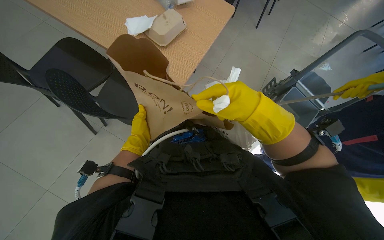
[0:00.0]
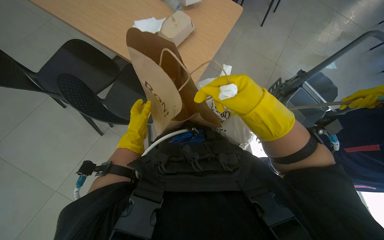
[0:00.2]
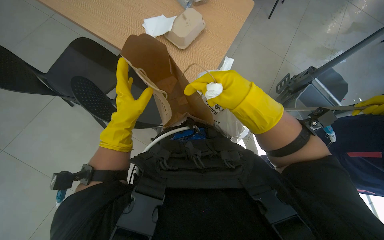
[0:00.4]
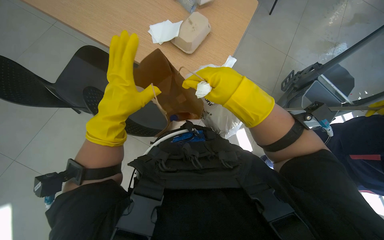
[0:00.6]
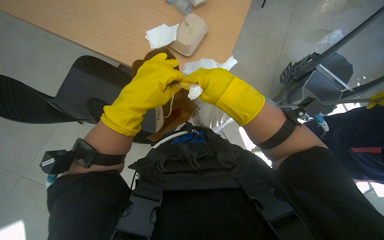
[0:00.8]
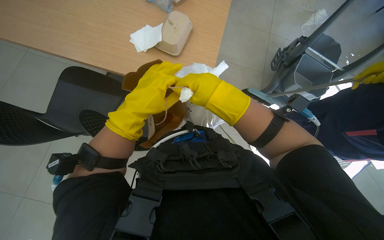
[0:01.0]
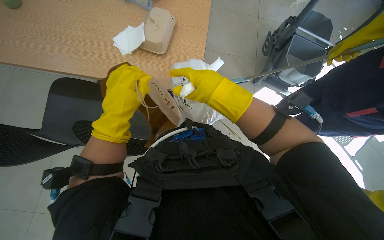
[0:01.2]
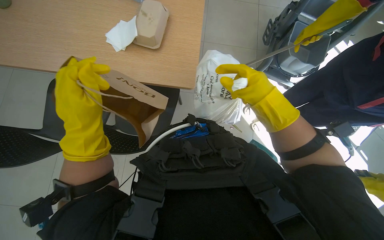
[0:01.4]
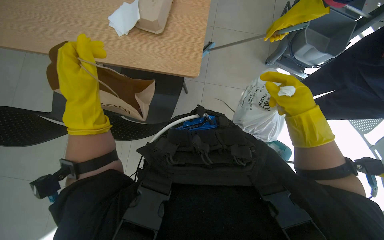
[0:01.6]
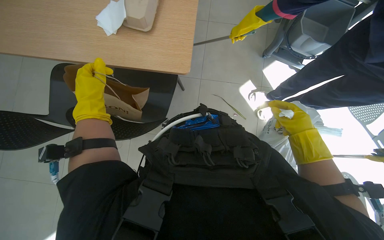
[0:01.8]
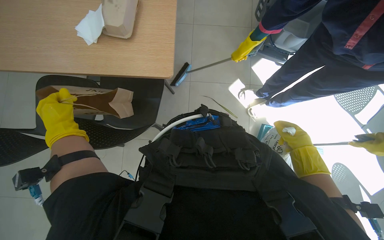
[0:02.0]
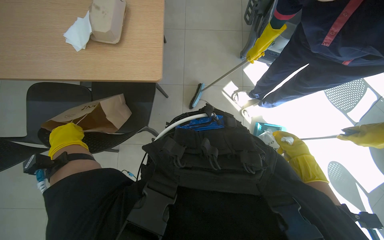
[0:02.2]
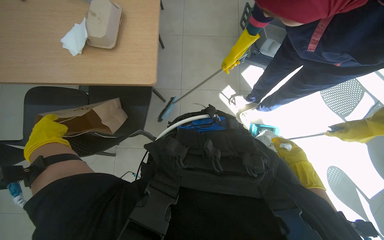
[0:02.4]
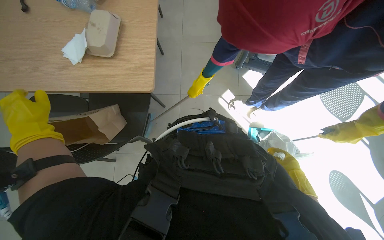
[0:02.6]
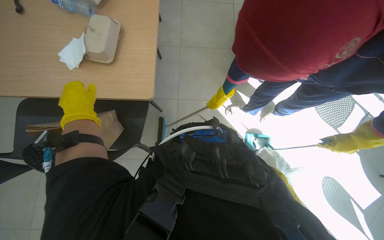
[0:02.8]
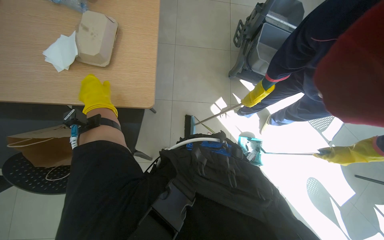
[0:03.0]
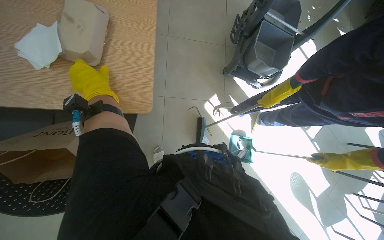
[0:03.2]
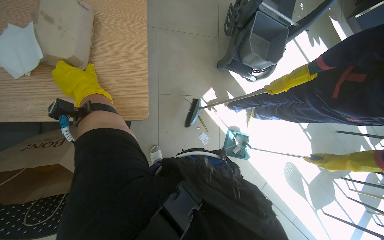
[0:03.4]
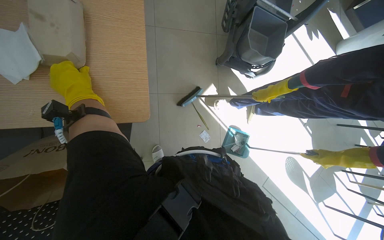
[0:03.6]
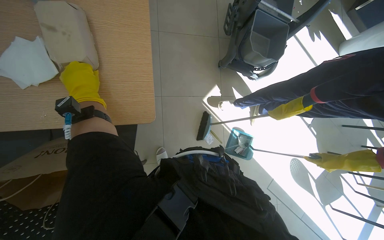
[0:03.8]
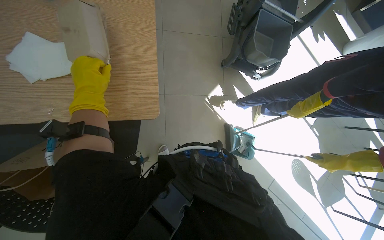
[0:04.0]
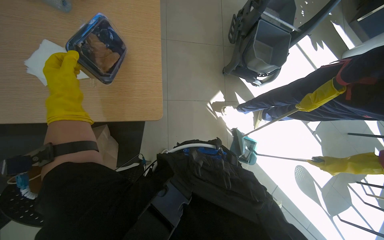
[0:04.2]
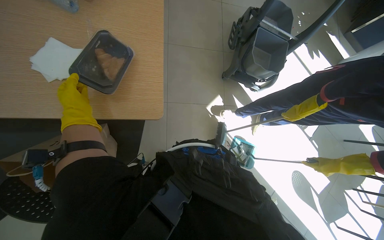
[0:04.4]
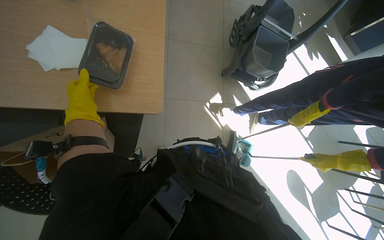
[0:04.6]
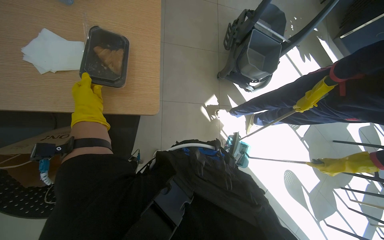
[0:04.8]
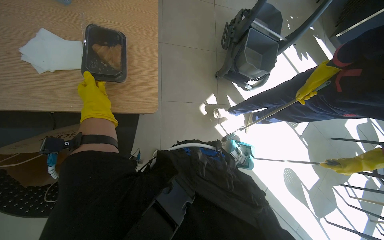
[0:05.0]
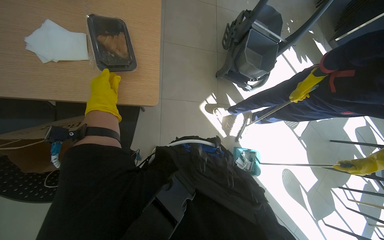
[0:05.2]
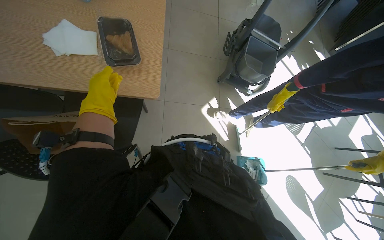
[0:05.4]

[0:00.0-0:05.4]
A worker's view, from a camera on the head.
Job: managing trash.
The whole recording: Collecting trash from tables. The worker collects trash and discarded items from multiple tables into a bag.
0:00.0 to 0:01.4: The left hand goes approximately 25 cm nearer to the camera and up the picture.
0:01.4 to 0:02.8: The left hand moves farther from the camera and to the left, some 20 cm.
0:02.8 to 0:04.0: The left hand heads up the picture, covering some 20 cm.
0:04.0 to 0:05.4: The left hand swings nearer and farther, roughly 15 cm each way, with 2 reversals.

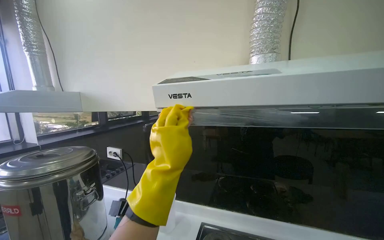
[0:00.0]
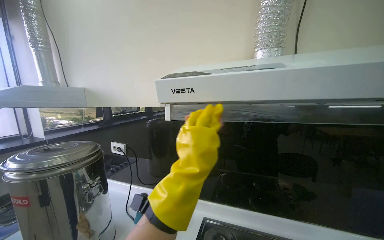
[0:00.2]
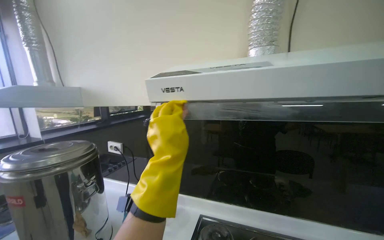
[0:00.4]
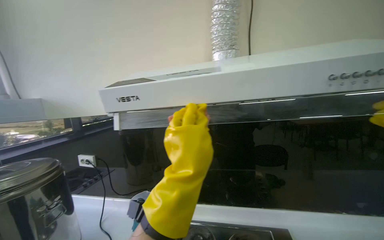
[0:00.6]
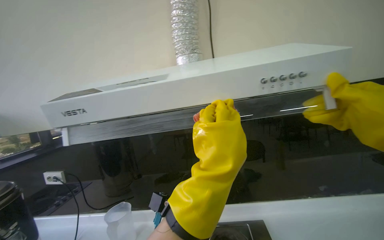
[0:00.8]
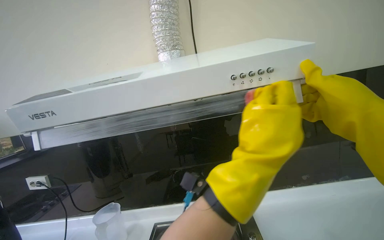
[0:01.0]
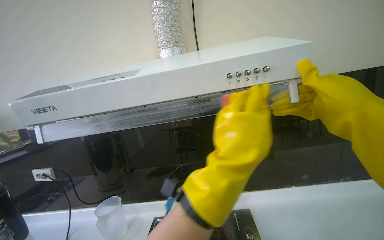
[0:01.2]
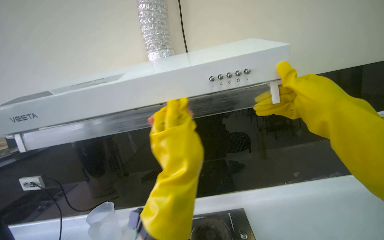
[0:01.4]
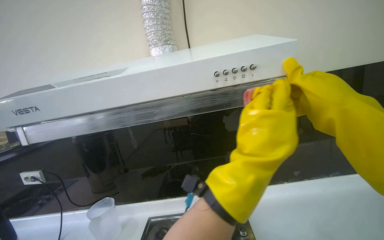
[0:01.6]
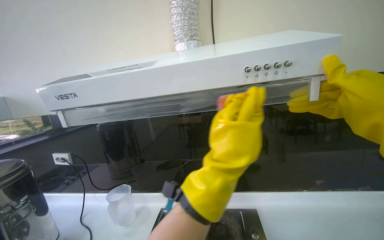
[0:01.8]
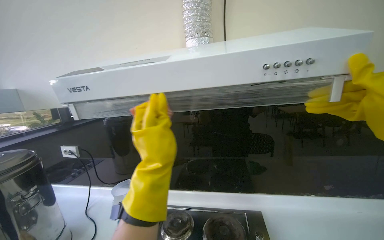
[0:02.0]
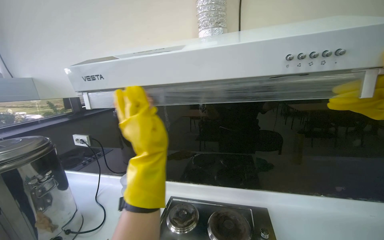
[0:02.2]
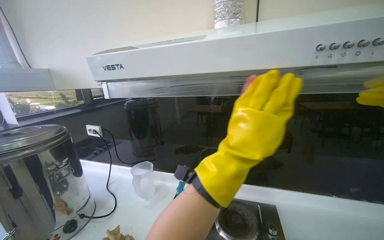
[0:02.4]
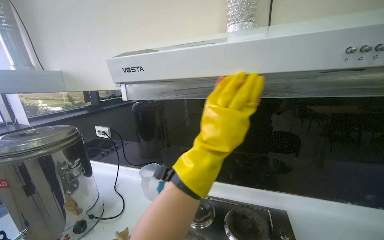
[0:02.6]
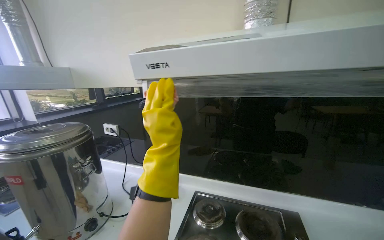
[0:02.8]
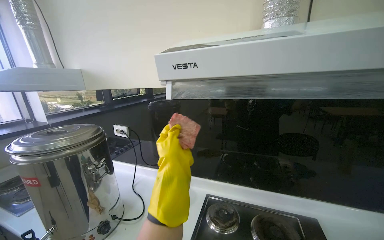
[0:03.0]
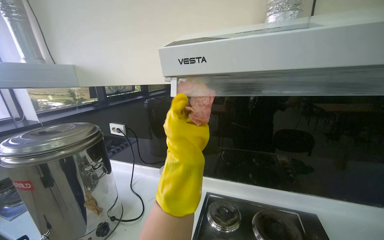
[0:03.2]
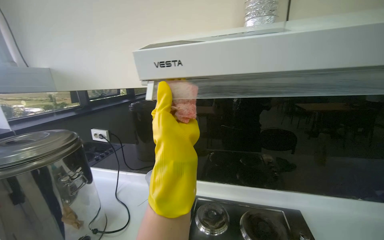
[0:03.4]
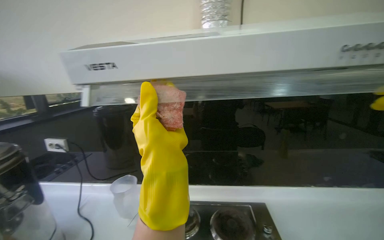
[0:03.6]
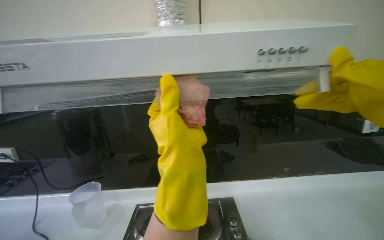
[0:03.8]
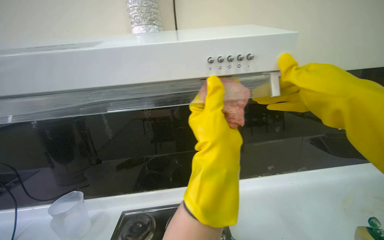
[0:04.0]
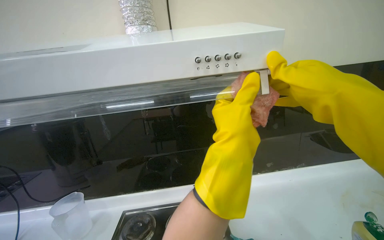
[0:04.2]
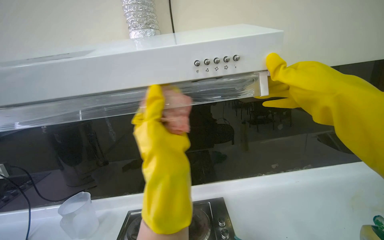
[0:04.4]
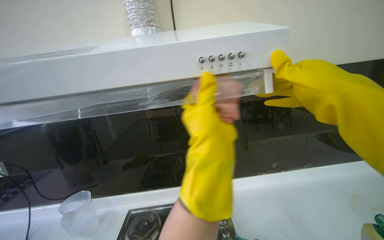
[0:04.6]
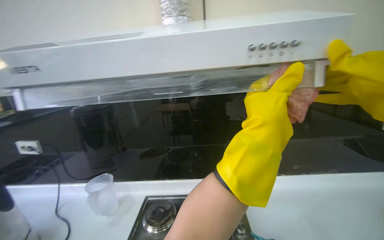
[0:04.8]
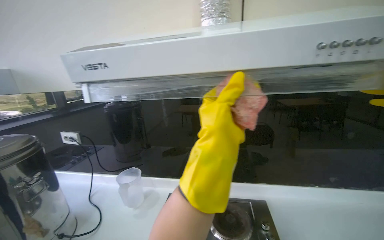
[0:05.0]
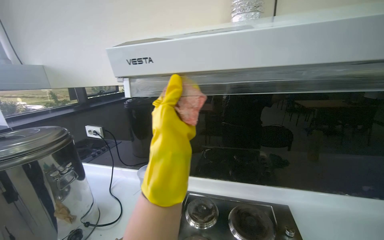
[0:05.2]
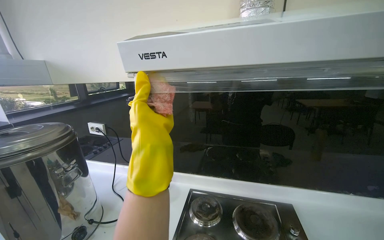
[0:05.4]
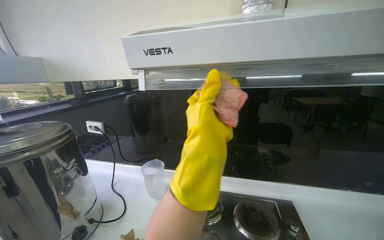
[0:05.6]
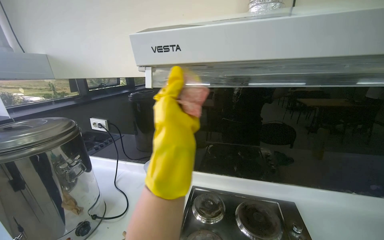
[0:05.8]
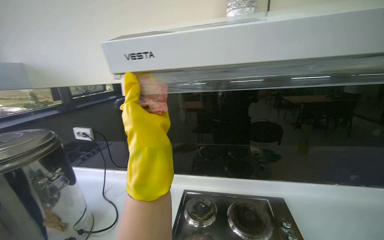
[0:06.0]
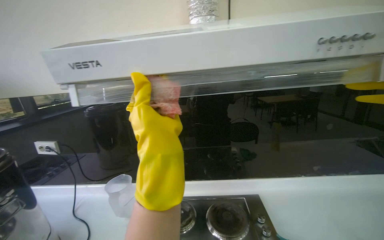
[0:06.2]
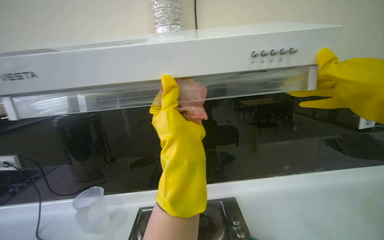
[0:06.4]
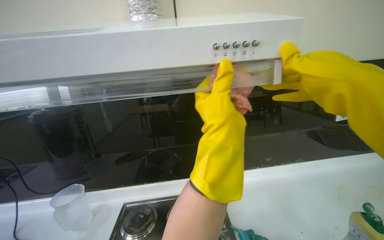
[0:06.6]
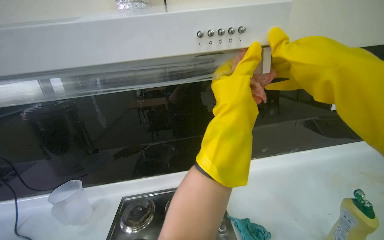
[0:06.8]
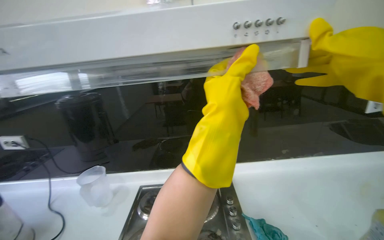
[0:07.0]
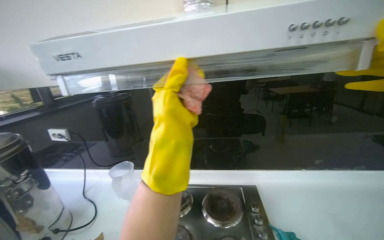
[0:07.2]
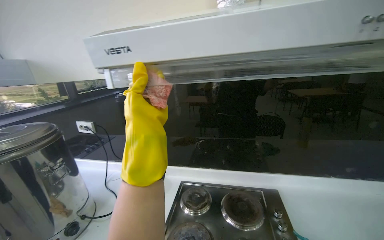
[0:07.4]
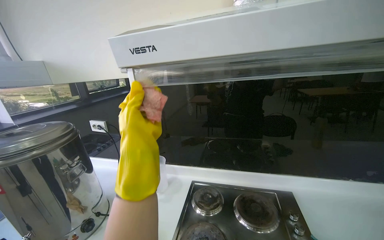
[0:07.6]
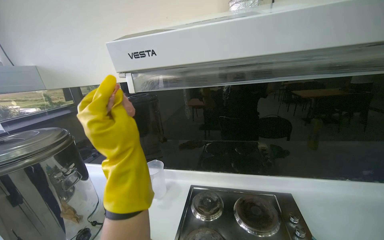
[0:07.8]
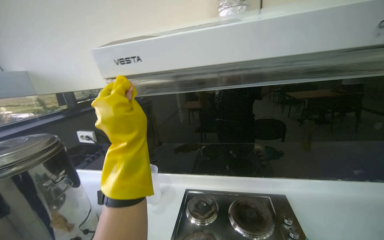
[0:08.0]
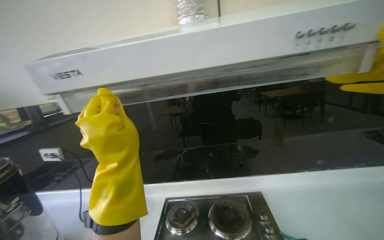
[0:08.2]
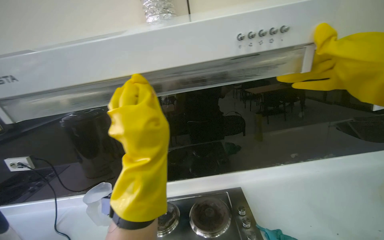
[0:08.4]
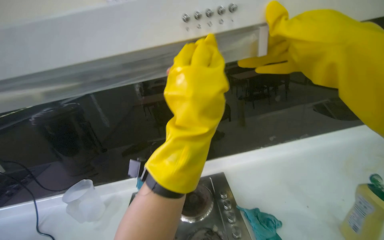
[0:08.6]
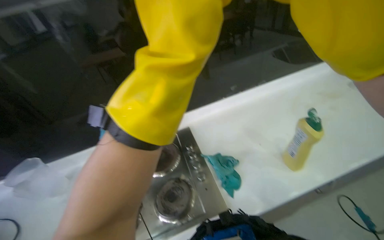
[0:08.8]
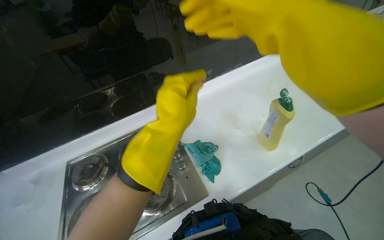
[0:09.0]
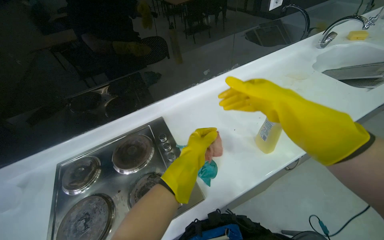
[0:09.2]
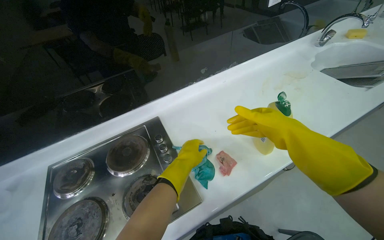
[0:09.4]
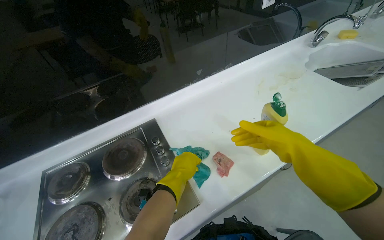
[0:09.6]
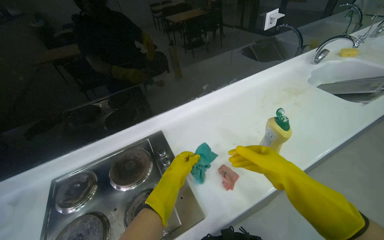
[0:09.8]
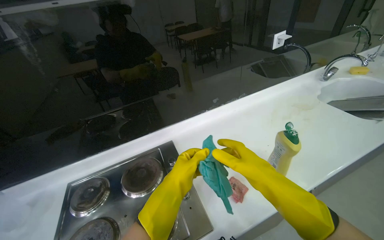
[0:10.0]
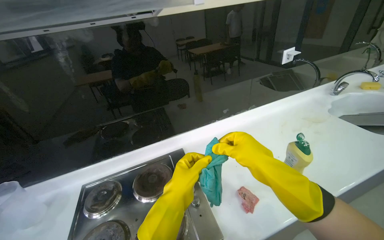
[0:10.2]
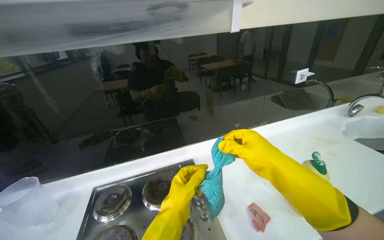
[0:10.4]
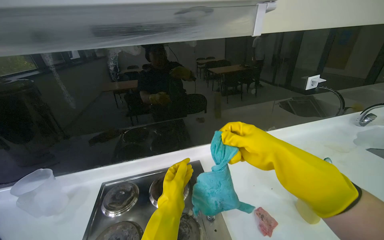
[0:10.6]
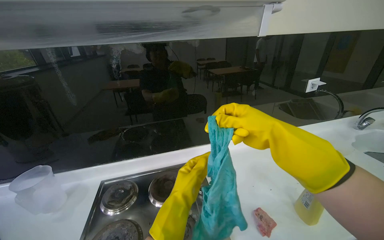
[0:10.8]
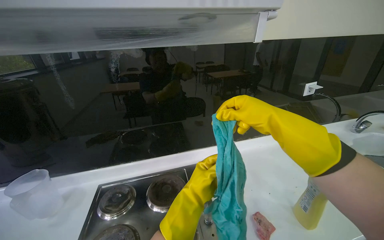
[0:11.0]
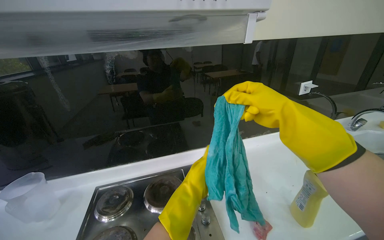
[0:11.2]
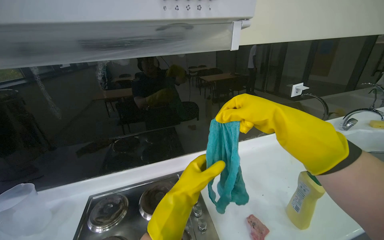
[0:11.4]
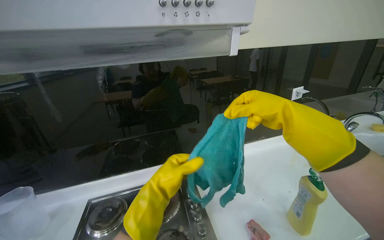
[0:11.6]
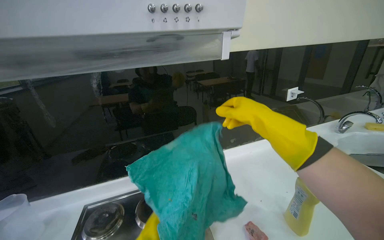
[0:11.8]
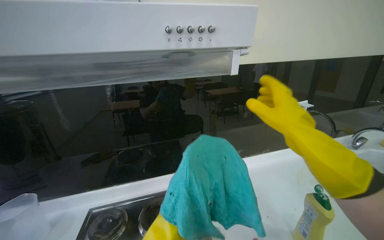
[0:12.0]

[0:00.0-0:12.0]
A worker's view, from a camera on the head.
Job: cleaning kitchen.
The whole recording: Cleaning kitchen range hood. The worker scrubs the underside and wipes the top of the range hood with cloths and a sponge.
0:00.0 to 0:01.6: The head rotates approximately 20 degrees to the right.
0:01.6 to 0:03.0: The head rotates some 20 degrees to the left. The left hand goes left and right, approximately 20 cm each way, reversing 2 times.
0:03.0 to 0:04.4: The wearer's head swings roughly 25 degrees to the right. The left hand travels to the right and back again, roughly 50 cm each way.
0:04.4 to 0:06.0: The left hand swings left and right, some 20 cm each way, with 3 reversals.
0:06.0 to 0:07.6: The left hand travels to the right and back again, about 40 cm each way.
0:07.6 to 0:09.0: The wearer looks approximately 40 degrees further to the right. The camera pitches downward, by roughly 25 degrees.
0:09.0 to 0:10.4: The camera pitches upward, by roughly 20 degrees. The left hand goes some 15 cm down the picture. The right hand moves farther from the camera, some 10 cm.
0:10.4 to 0:12.0: The right hand shifts some 15 cm up the picture.

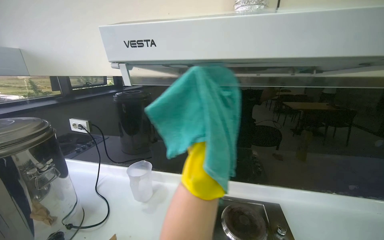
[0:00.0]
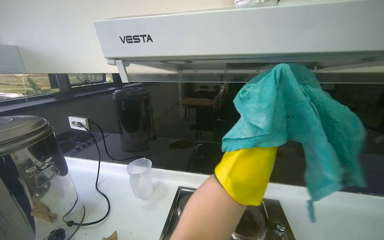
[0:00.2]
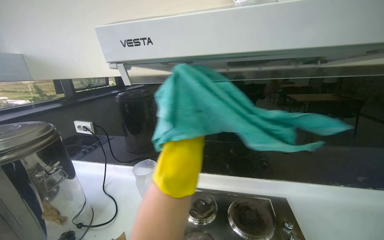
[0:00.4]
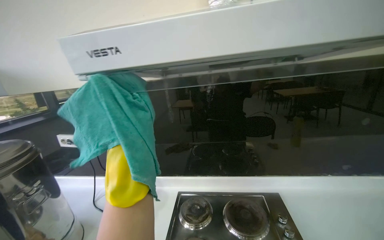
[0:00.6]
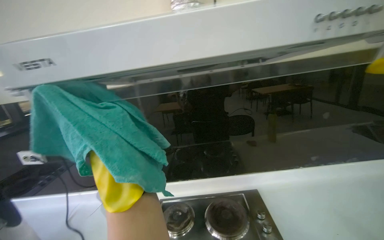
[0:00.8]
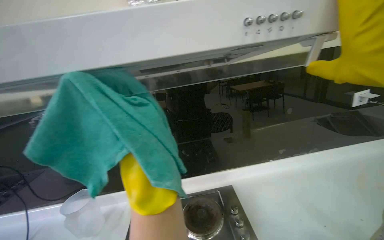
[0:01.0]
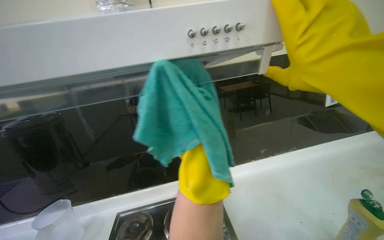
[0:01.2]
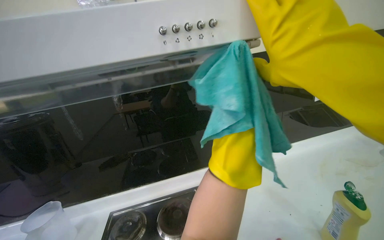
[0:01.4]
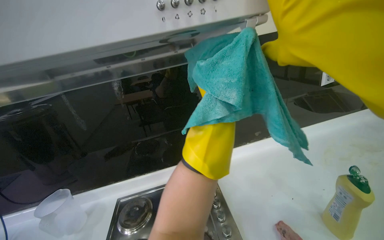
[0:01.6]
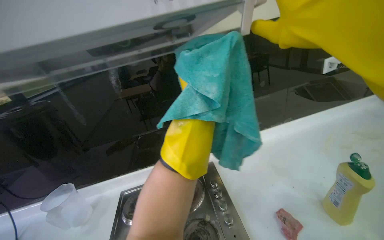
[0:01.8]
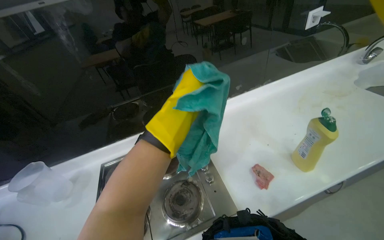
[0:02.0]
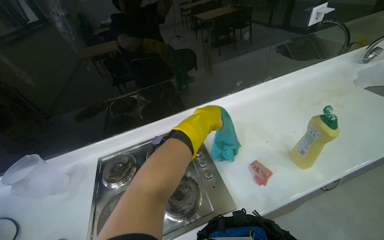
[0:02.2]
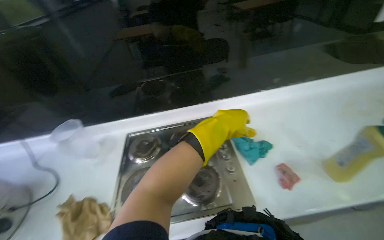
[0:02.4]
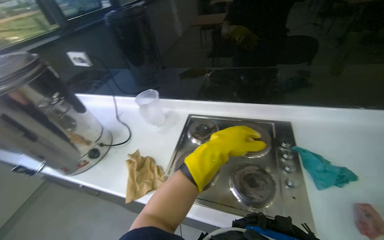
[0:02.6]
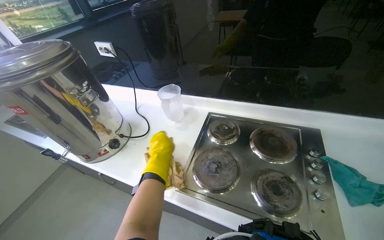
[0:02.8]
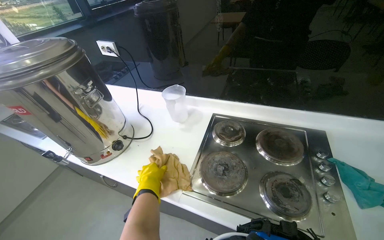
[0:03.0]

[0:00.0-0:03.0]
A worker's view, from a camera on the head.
Job: cleaning kitchen.
The whole recording: Cleaning kitchen range hood. The worker scrubs the underside and wipes the top of the range hood with cloths and a sponge.
0:00.0 to 0:01.6: The head rotates approximately 25 degrees to the right.
0:01.6 to 0:03.0: The wearer's head swings roughly 30 degrees to the left. The wearer looks some 20 degrees further downward.
